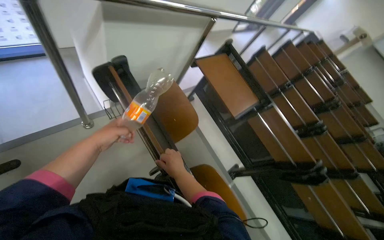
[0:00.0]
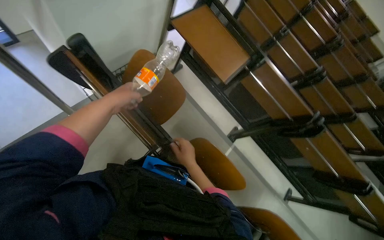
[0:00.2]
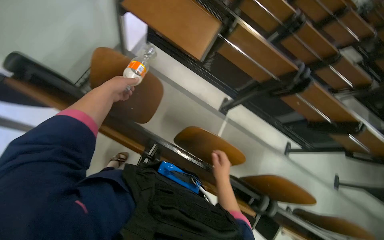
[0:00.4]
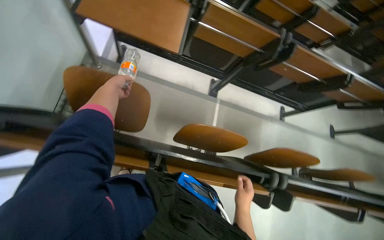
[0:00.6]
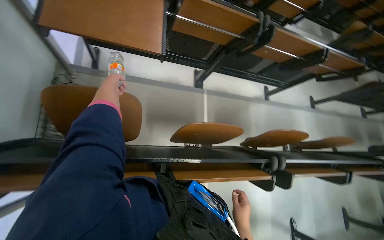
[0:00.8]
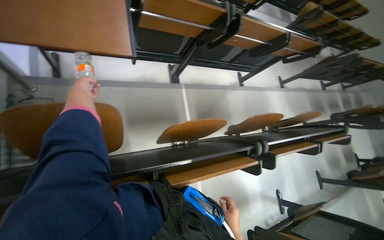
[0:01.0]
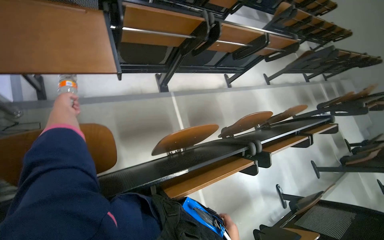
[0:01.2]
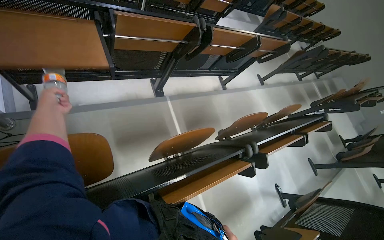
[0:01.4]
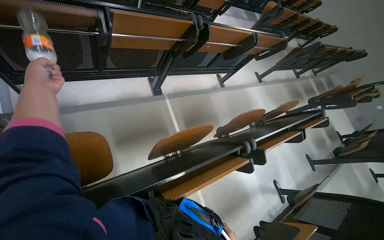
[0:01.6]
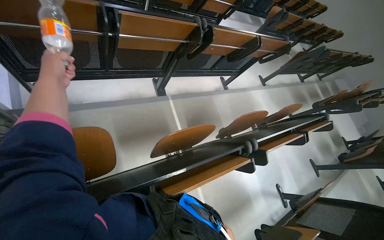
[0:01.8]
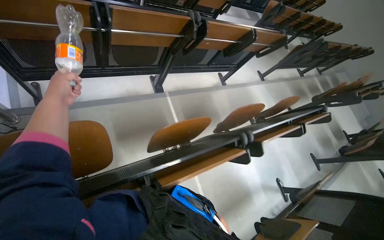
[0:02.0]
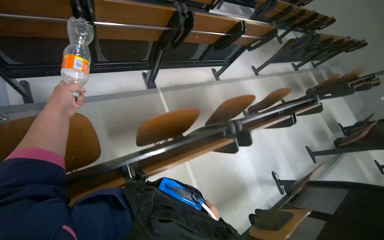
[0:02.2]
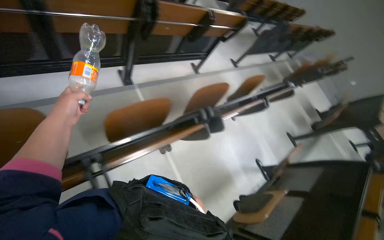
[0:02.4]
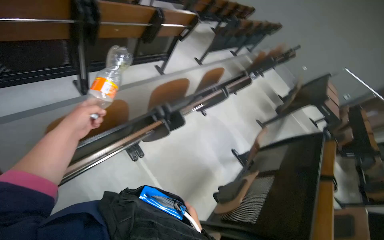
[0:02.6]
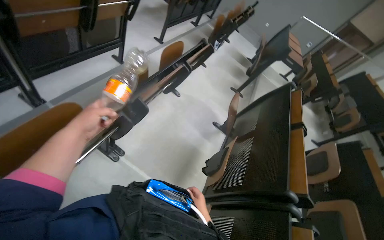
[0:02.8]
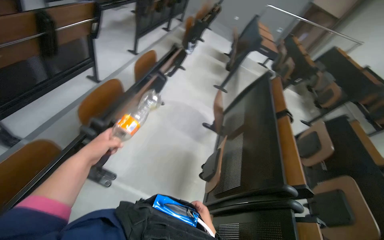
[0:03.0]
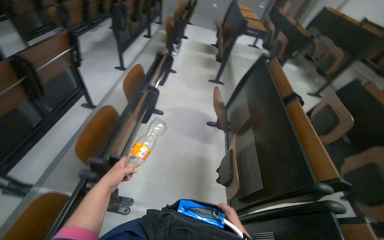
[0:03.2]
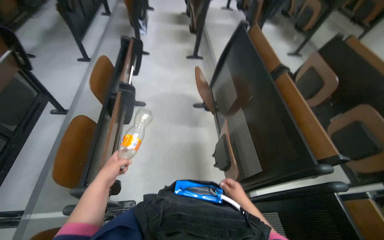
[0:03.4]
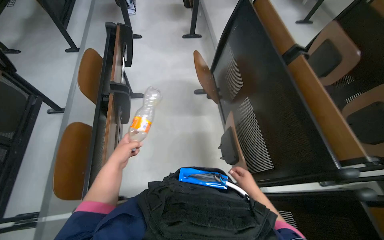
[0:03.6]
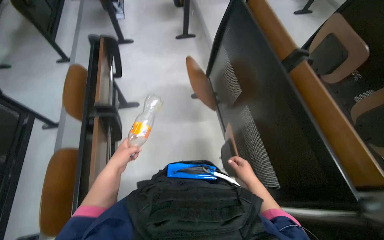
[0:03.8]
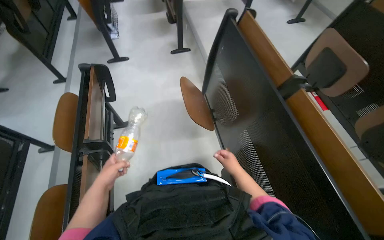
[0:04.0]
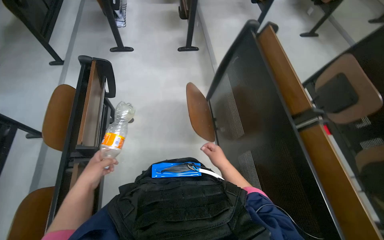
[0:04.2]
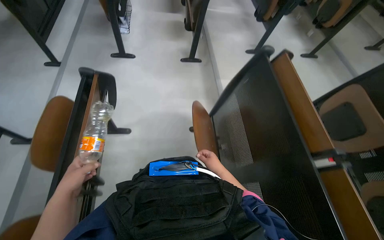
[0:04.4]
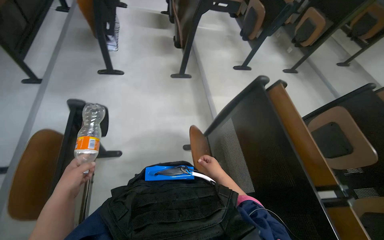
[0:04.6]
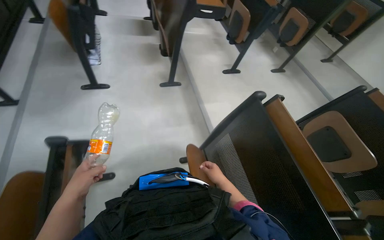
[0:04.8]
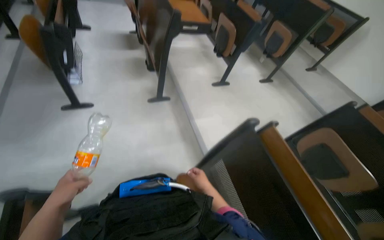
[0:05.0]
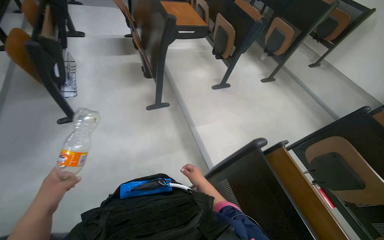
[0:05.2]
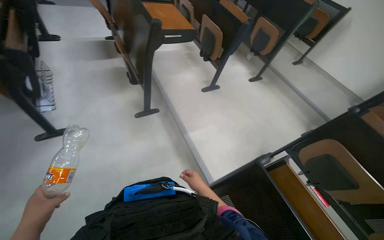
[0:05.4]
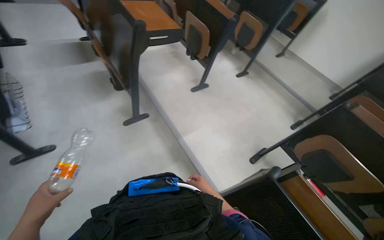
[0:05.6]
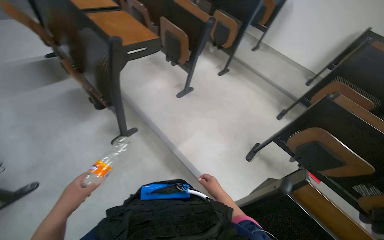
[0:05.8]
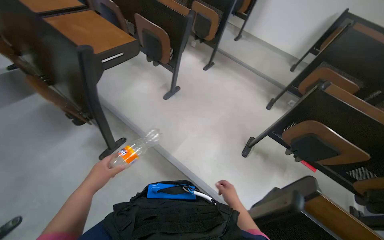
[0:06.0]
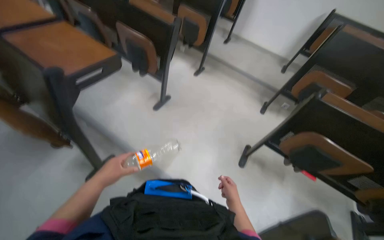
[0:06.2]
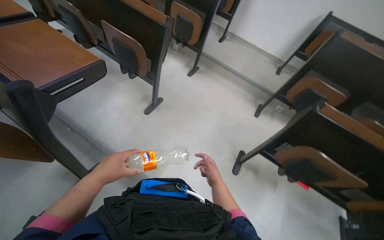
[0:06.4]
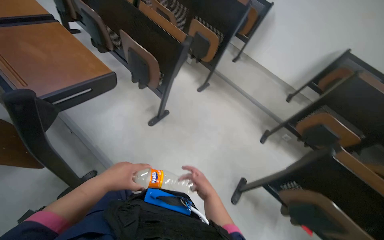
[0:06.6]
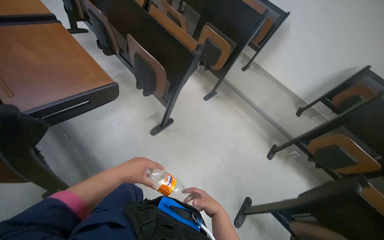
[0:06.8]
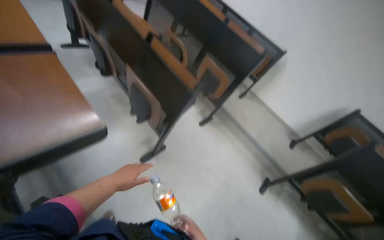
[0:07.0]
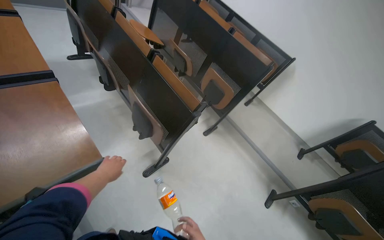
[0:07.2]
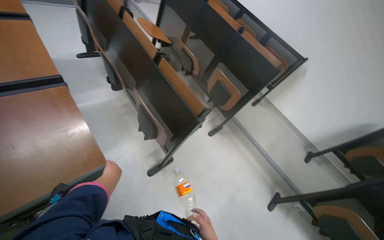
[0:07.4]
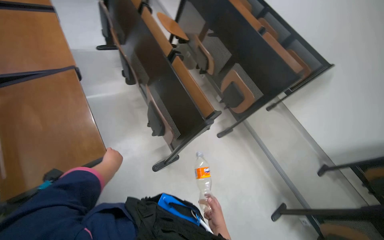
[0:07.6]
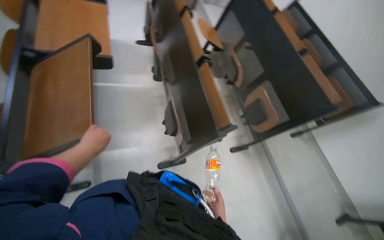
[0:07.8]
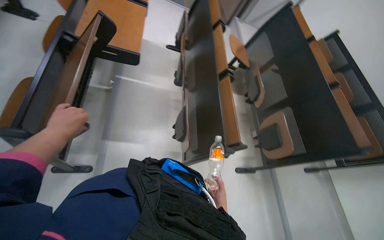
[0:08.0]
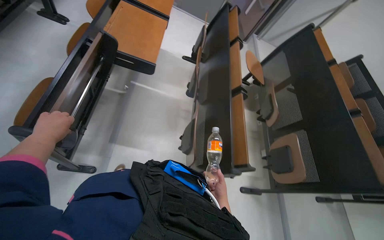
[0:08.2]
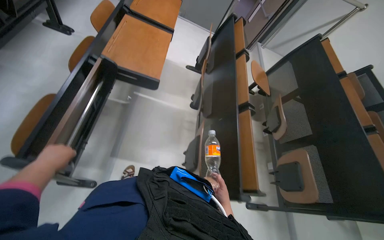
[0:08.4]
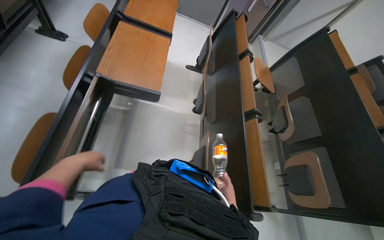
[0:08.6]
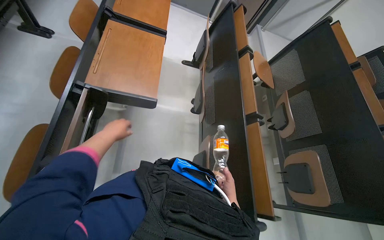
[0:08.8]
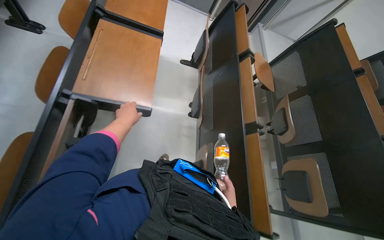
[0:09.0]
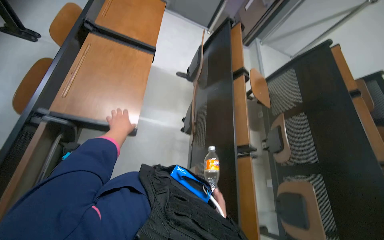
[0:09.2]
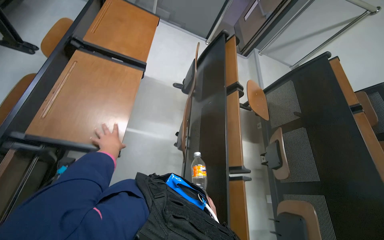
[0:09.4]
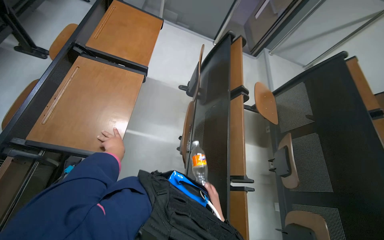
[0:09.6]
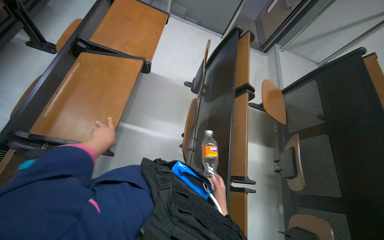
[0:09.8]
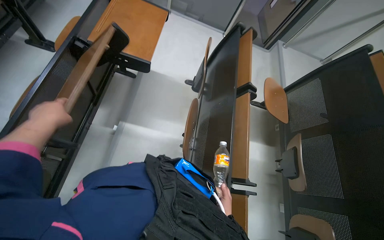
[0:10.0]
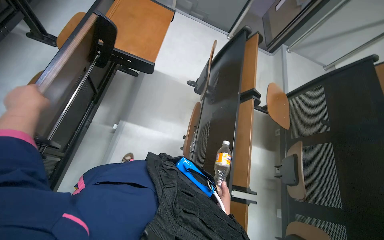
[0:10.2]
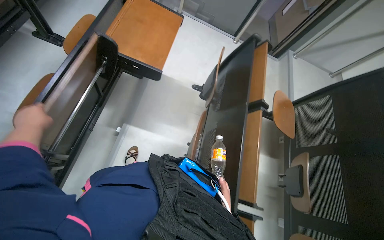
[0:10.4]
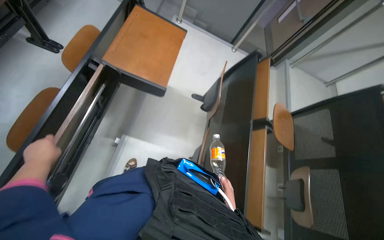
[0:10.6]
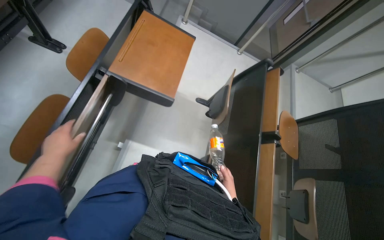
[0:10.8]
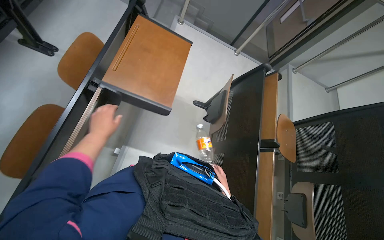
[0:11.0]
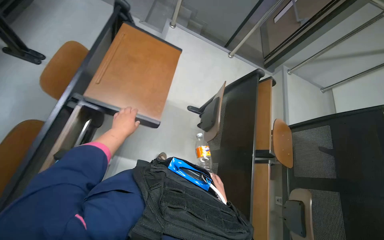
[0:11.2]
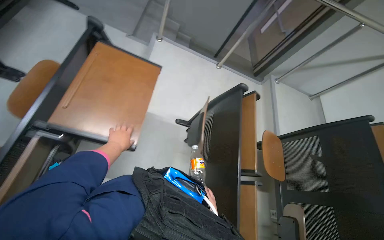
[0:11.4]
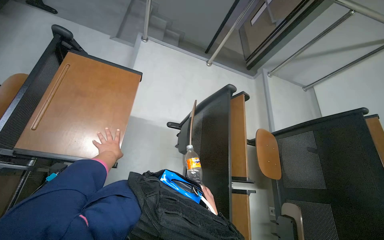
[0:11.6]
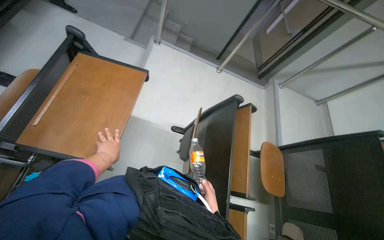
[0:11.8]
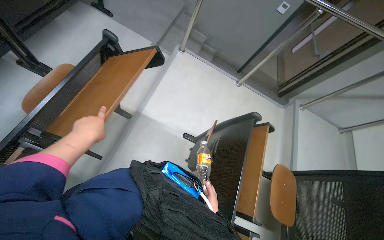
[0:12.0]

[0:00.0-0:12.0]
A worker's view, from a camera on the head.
Job: organizing items.
The whole recording: Adjusting lecture hall desks. Adjusts the desks in the lecture hall, moving them into position.
0:00.0 to 0:01.6: The wearer looks some 70 degrees further to the right. The view tips downward by roughly 30 degrees.
0:01.6 to 0:03.0: The camera travels roughly 60 cm. The wearer looks some 45 degrees further to the right.
0:03.0 to 0:04.4: The wearer moves some 80 cm. The wearer looks some 15 degrees further downward. The scene rotates counterclockwise by some 25 degrees.
0:04.4 to 0:06.0: The wearer moves some 1 m. The head turns to the right by about 45 degrees.
0:06.0 to 0:07.6: The wearer moves some 90 cm.
0:07.6 to 0:09.0: The camera travels roughly 40 cm. The wearer's head swings about 30 degrees to the left.
0:09.0 to 0:10.4: The left hand is displaced to the left by about 10 cm.
0:10.4 to 0:12.0: The camera travels about 50 cm.

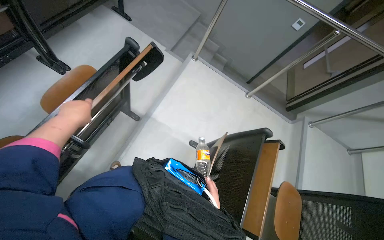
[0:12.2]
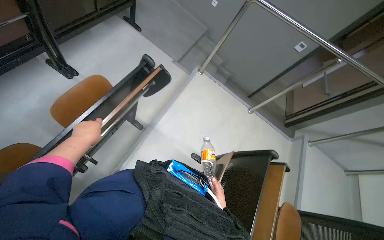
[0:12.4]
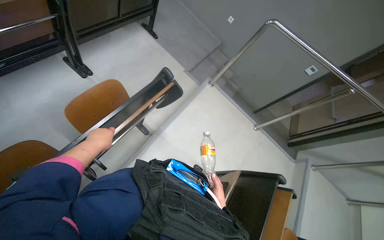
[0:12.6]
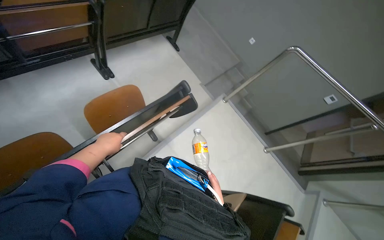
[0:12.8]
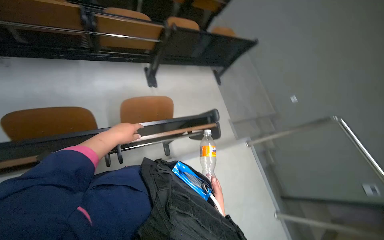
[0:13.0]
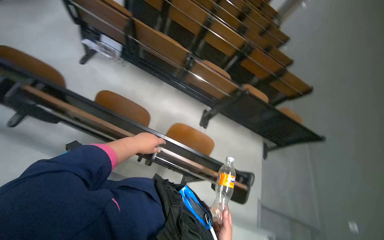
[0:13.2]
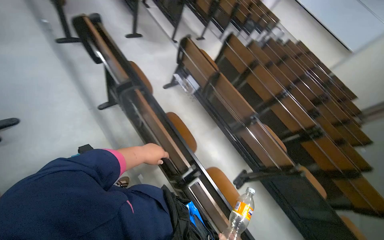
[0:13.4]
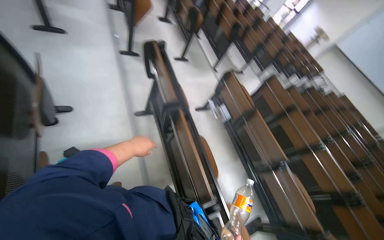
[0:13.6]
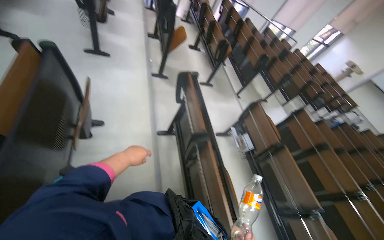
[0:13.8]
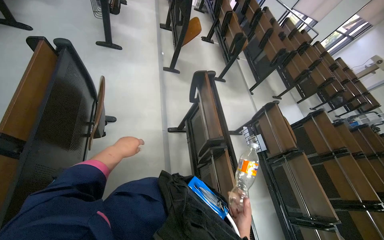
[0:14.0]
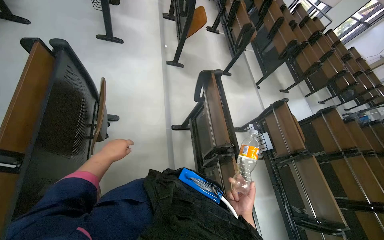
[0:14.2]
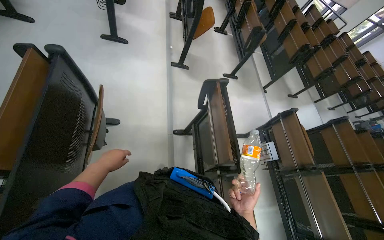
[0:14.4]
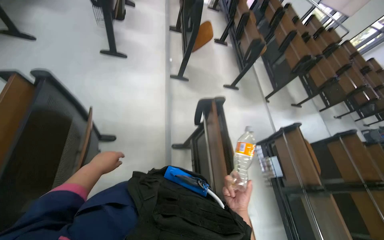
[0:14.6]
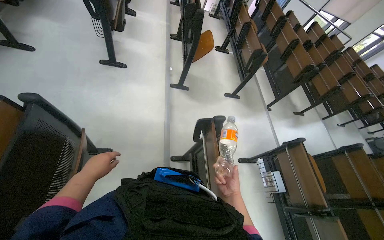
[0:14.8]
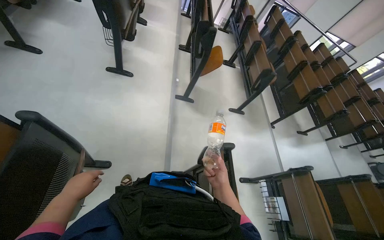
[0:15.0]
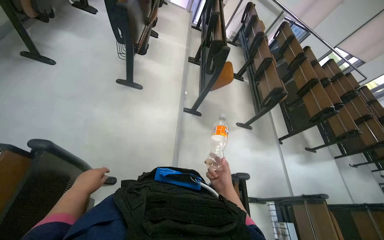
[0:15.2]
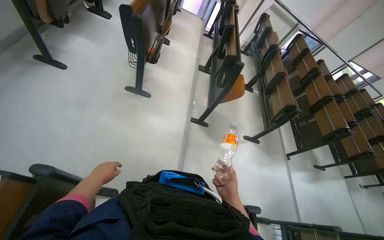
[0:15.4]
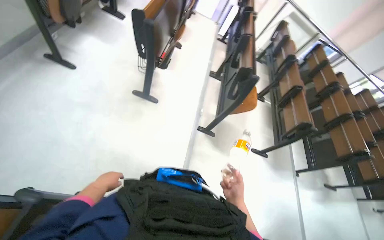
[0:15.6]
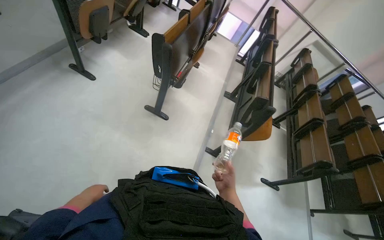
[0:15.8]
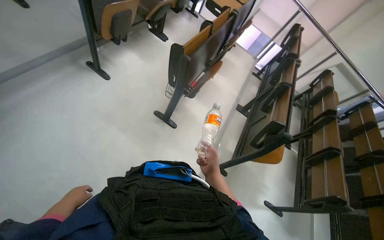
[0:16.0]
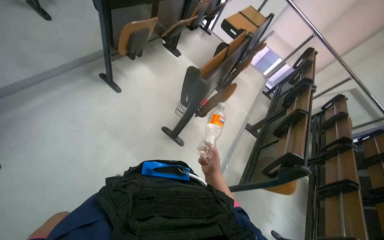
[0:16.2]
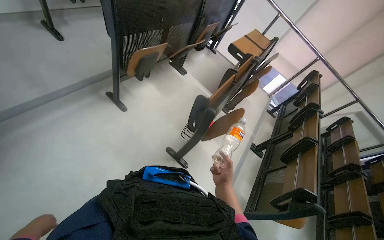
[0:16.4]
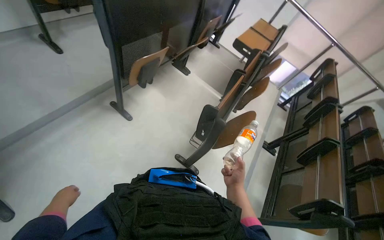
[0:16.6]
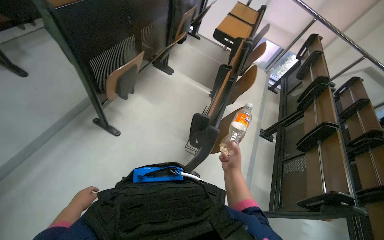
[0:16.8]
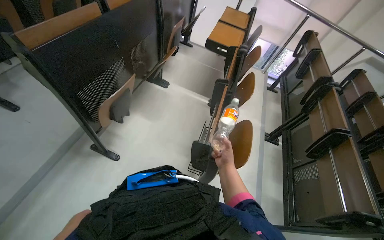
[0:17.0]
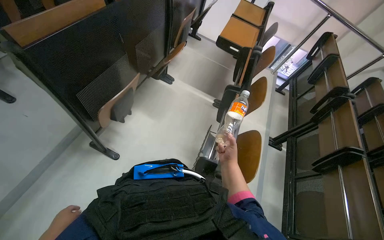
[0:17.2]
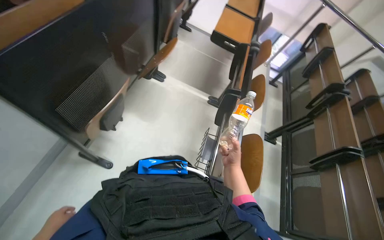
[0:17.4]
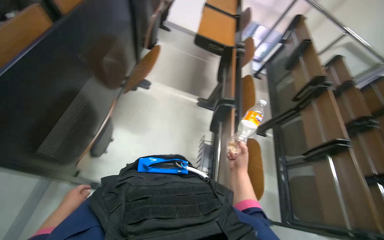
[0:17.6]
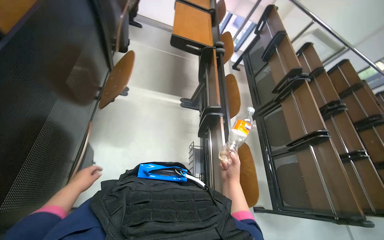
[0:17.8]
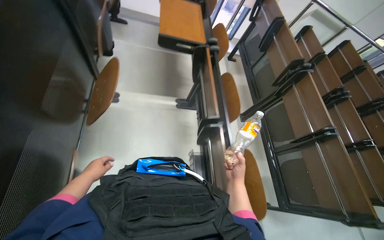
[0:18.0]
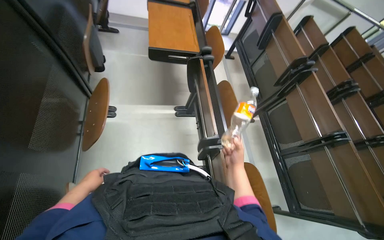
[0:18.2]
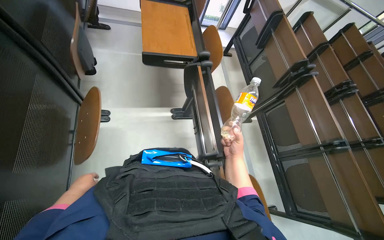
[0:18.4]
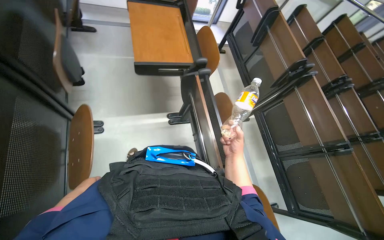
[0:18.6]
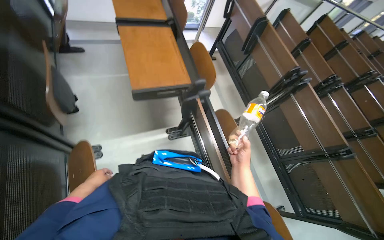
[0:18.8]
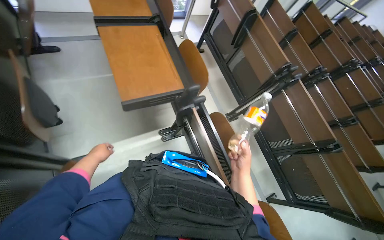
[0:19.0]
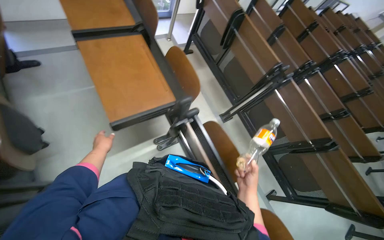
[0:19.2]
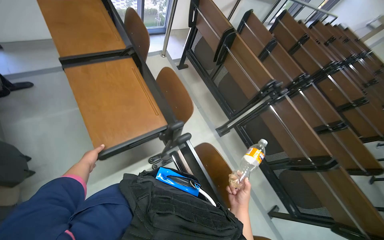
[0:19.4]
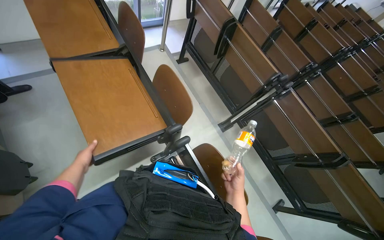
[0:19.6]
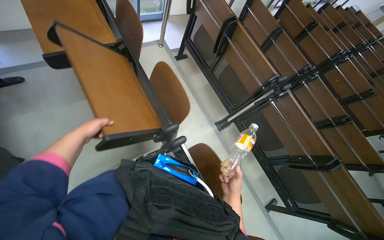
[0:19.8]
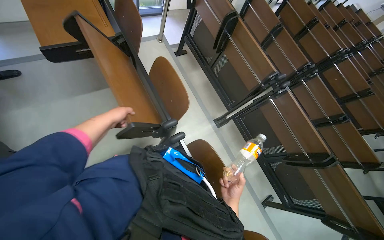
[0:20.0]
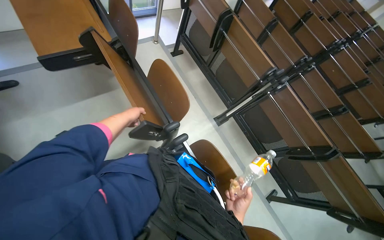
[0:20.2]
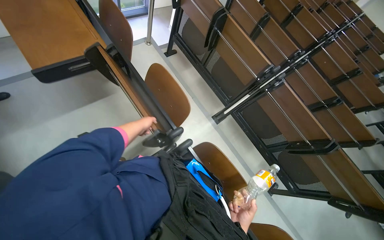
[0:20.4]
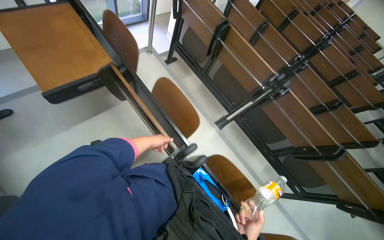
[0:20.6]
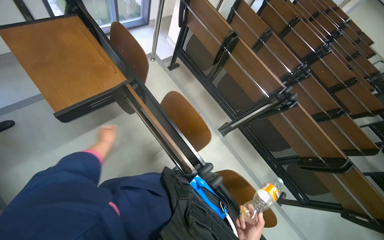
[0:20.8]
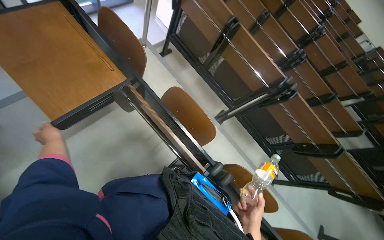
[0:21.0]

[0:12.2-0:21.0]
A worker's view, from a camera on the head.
Job: organizing items.
The whole recording: Adjusting lecture hall desks. Adjusts the desks in the lecture hall, moving them into position.
0:12.2 to 0:13.6: The wearer's head swings roughly 120 degrees to the left. The wearer looks about 60 degrees further upward.
0:13.6 to 0:15.2: The camera is carried some 80 cm. The head rotates some 25 degrees to the left.
0:15.2 to 0:16.6: The camera travels roughly 80 cm. The head rotates roughly 30 degrees to the left.
0:16.6 to 0:18.0: The camera is carried some 1 m. The head turns to the right by roughly 35 degrees. The view tilts about 20 degrees downward.
0:18.0 to 0:19.6: The head travels roughly 80 cm. The scene turns roughly 25 degrees counterclockwise in the picture.
0:19.6 to 0:21.0: The camera travels approximately 40 cm.
